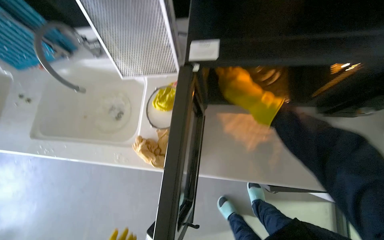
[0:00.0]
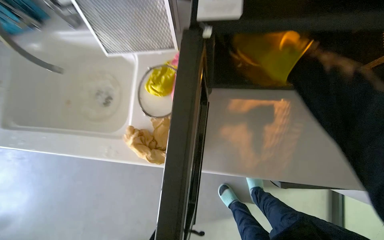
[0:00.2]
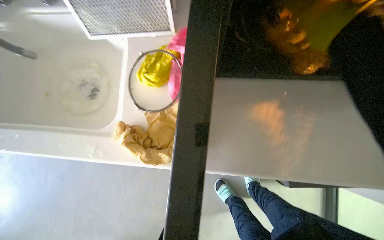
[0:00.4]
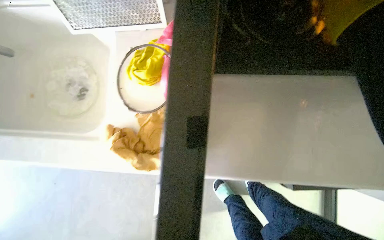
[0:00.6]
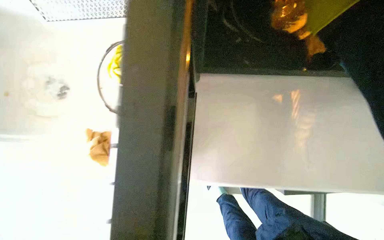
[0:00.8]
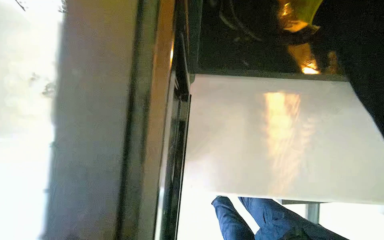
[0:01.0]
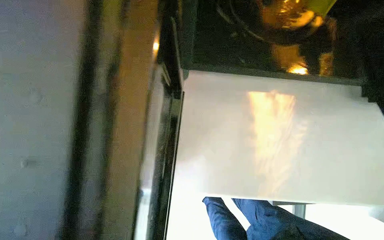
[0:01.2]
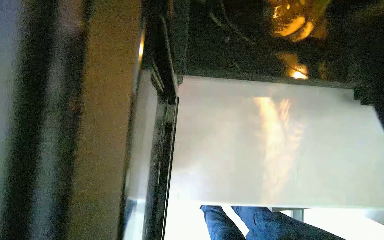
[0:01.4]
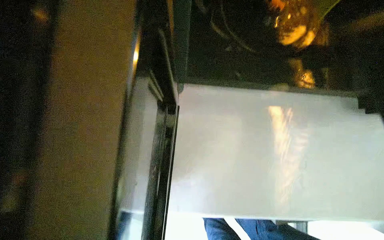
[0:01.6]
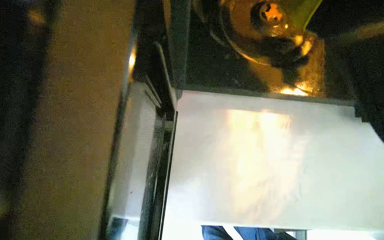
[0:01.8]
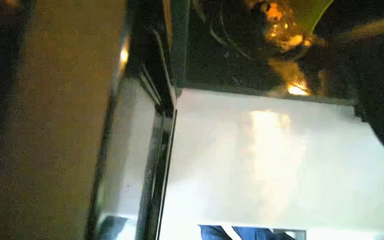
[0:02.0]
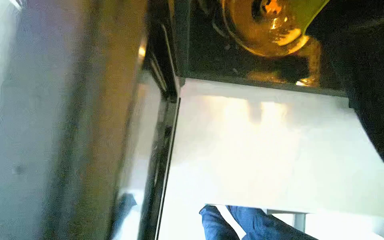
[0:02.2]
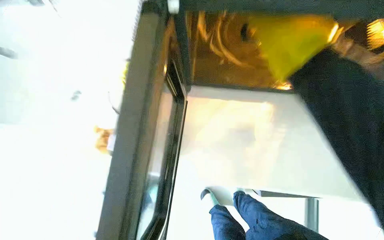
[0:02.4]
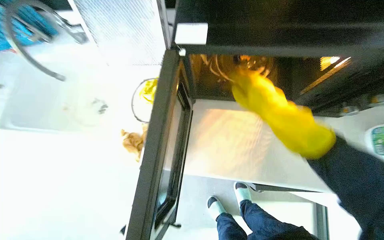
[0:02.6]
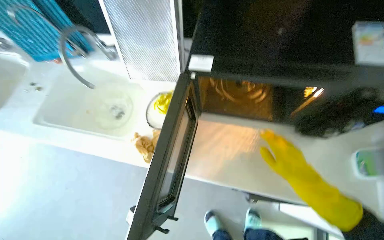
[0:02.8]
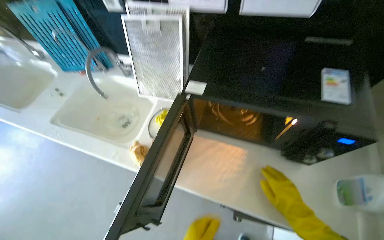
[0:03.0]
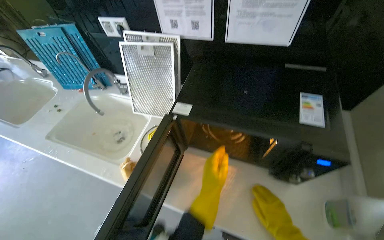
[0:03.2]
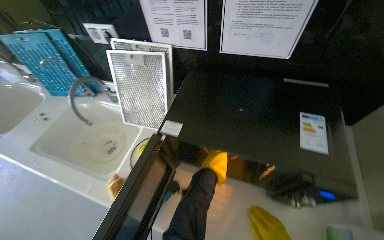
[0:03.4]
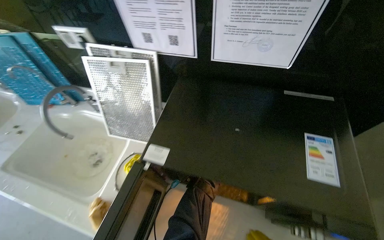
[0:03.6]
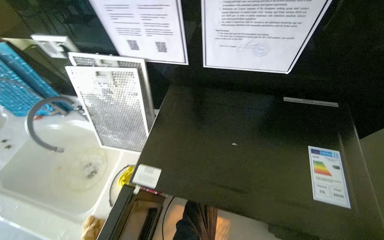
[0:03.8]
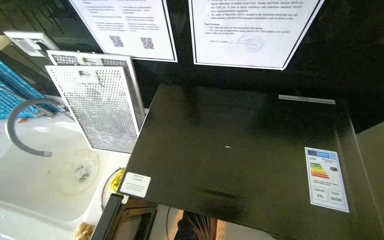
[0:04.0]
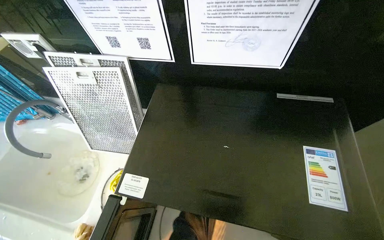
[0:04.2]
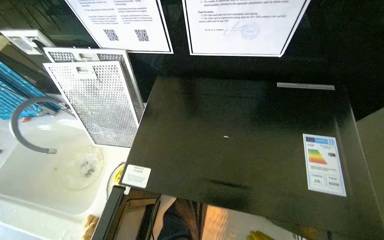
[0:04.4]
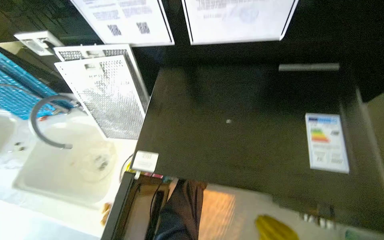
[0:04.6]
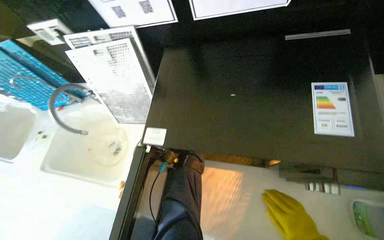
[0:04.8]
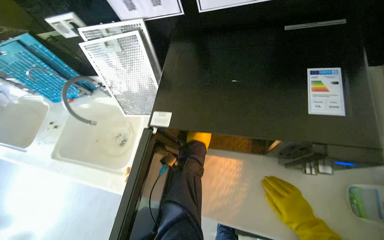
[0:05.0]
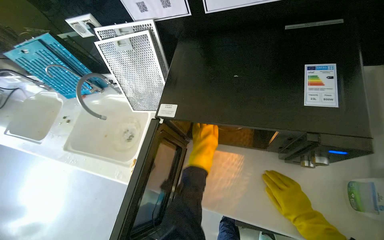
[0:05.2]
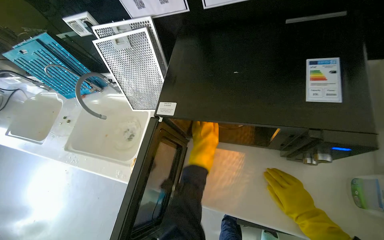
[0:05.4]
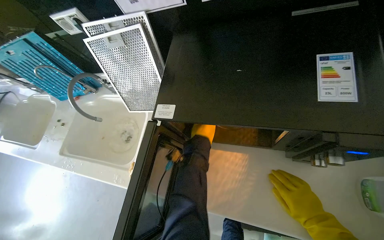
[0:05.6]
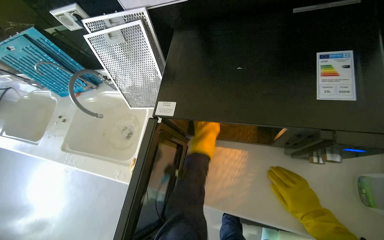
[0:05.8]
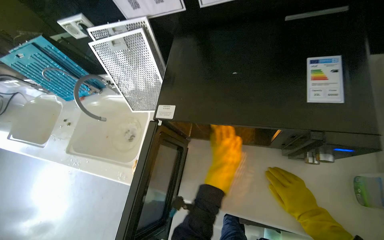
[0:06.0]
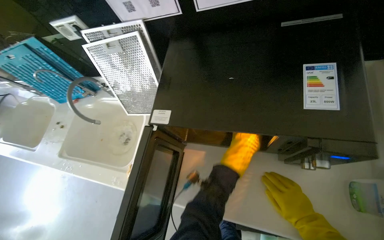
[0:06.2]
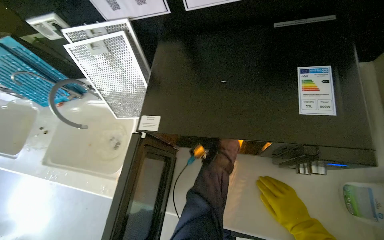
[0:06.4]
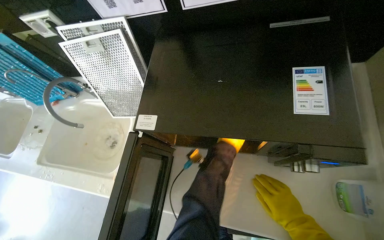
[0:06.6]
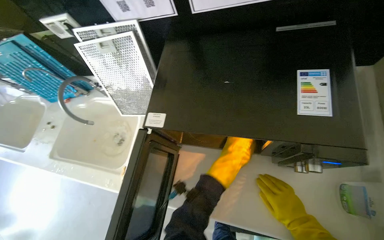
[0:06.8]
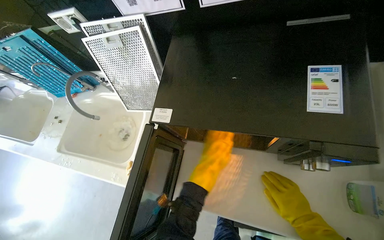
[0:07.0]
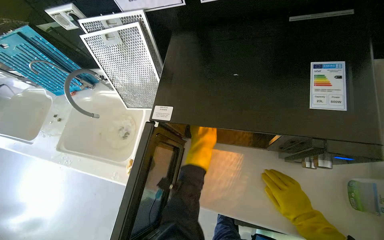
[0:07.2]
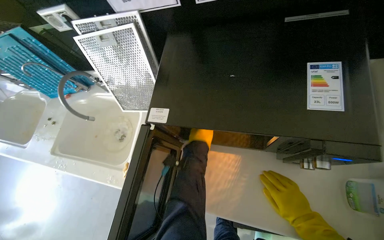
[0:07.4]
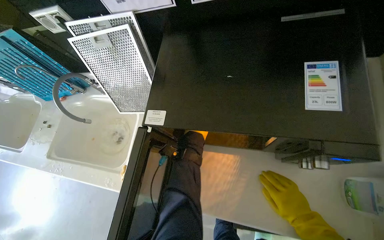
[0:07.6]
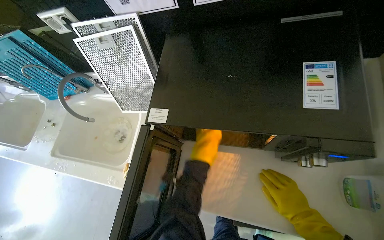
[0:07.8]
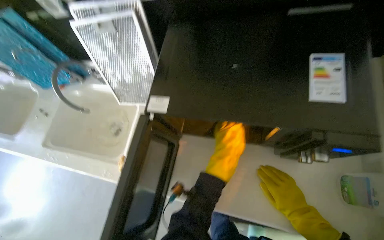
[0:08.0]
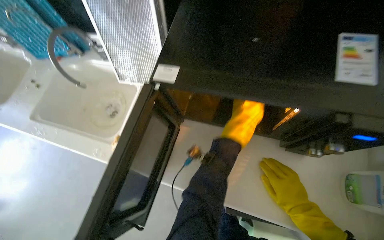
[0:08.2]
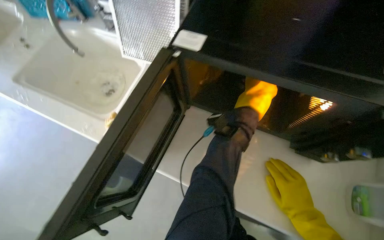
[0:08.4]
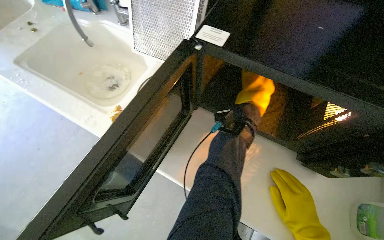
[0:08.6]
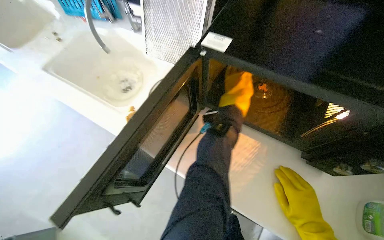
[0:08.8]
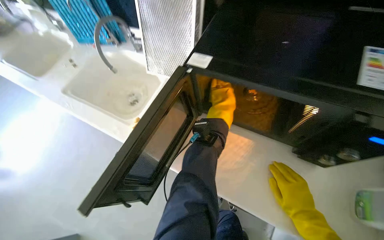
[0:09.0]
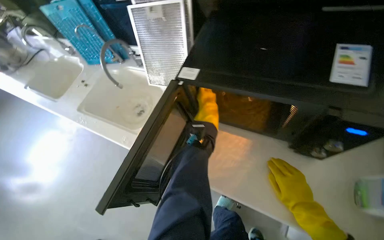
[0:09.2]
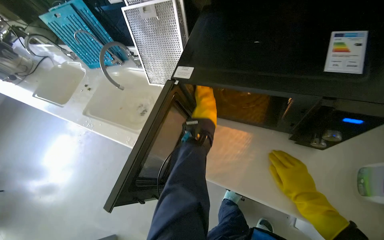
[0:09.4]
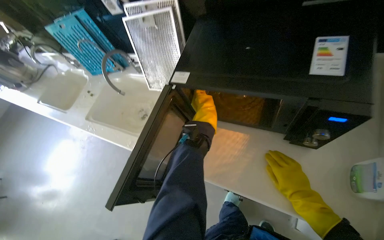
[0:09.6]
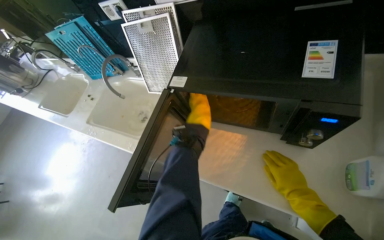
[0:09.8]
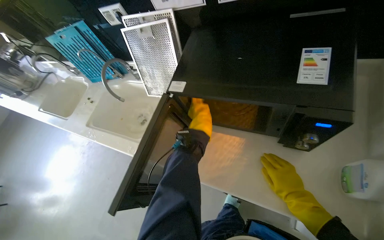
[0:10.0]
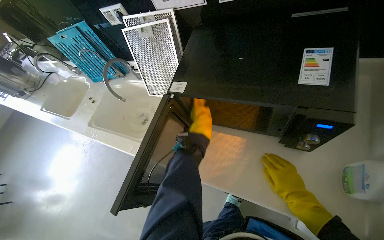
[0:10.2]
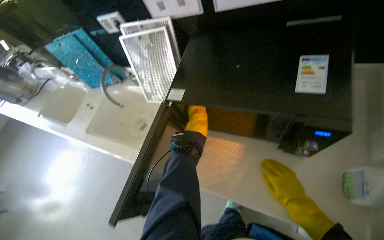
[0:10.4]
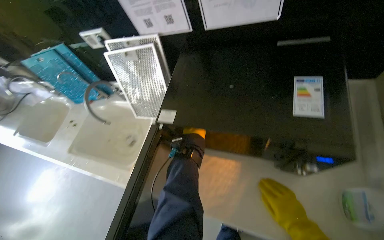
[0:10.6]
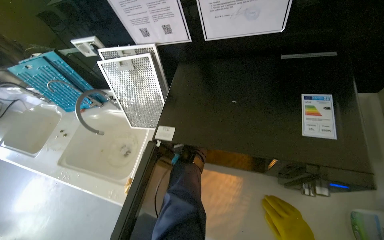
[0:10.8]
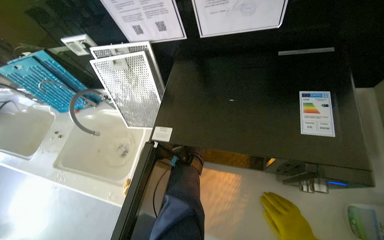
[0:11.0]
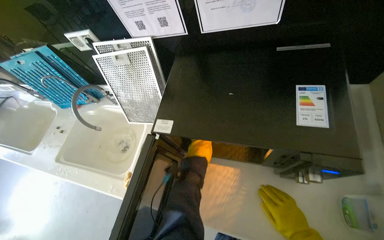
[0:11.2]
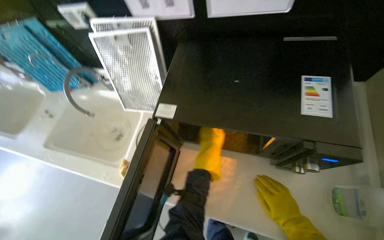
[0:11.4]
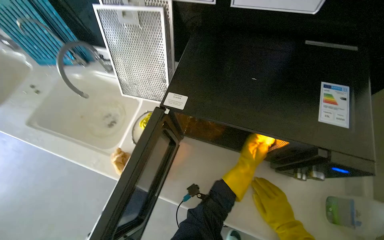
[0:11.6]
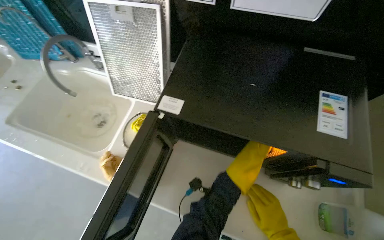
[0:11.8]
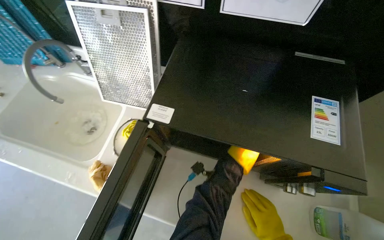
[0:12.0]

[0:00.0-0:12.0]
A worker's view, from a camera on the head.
Job: cleaning kitchen.
The whole recording: Cleaning kitchen sinks and microwave. The worker disassembles microwave parts, sprays the microwave and sinks, and scrubs the sinks.
0:01.6 to 0:03.0: The camera pitches upward, by roughly 20 degrees.
0:06.0 to 0:07.6: The left hand heads farther from the camera, covering approximately 10 cm.
0:10.4 to 0:12.0: The camera is aimed some 20 degrees further to the right.

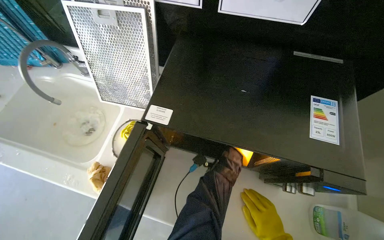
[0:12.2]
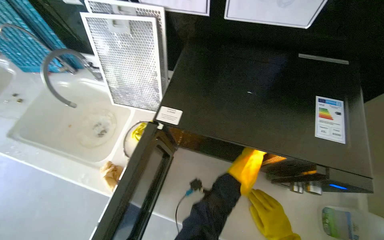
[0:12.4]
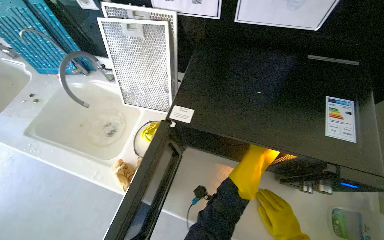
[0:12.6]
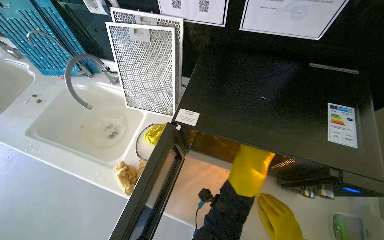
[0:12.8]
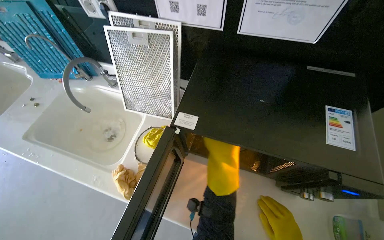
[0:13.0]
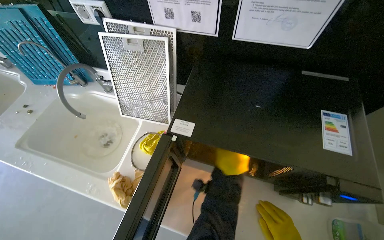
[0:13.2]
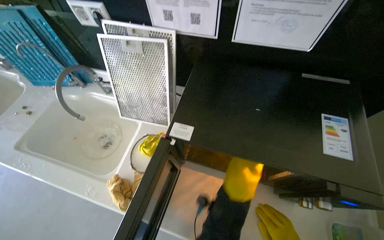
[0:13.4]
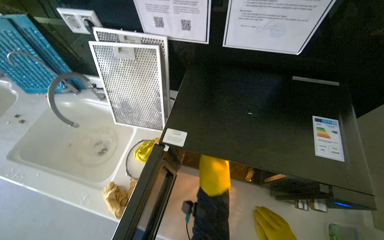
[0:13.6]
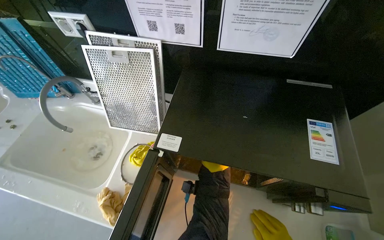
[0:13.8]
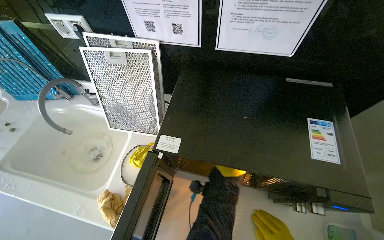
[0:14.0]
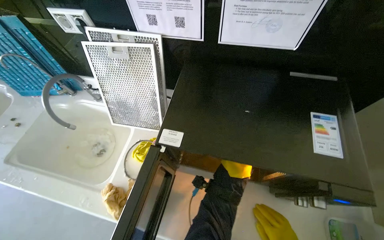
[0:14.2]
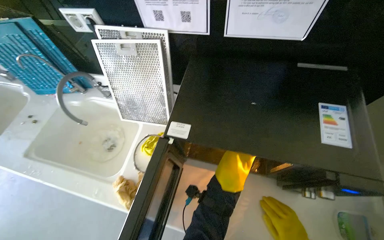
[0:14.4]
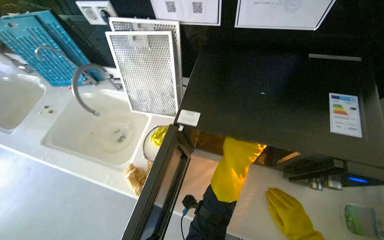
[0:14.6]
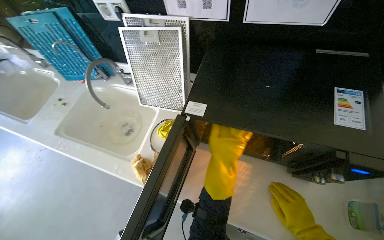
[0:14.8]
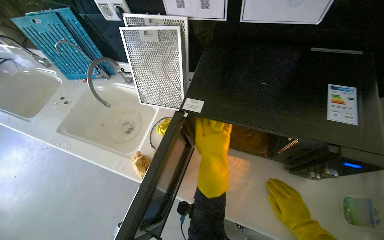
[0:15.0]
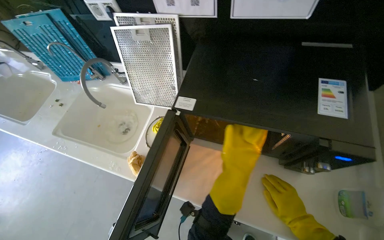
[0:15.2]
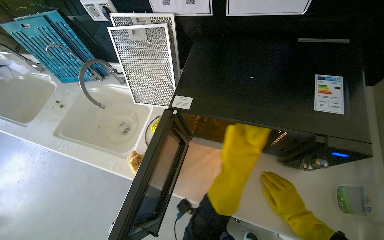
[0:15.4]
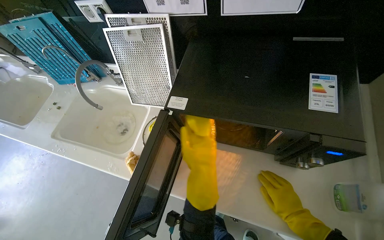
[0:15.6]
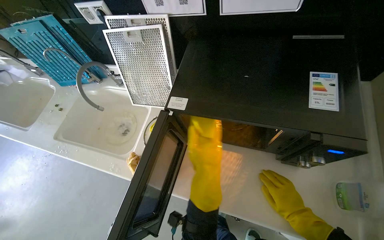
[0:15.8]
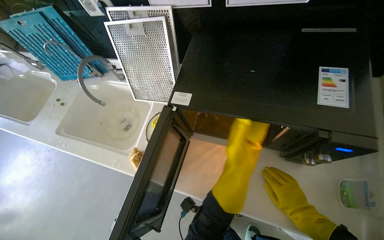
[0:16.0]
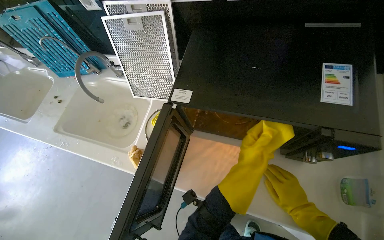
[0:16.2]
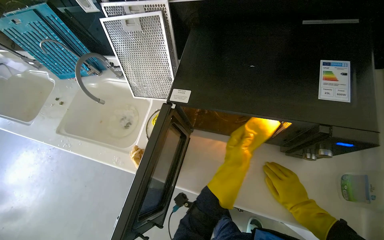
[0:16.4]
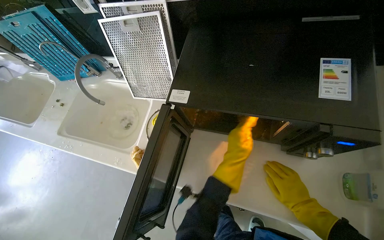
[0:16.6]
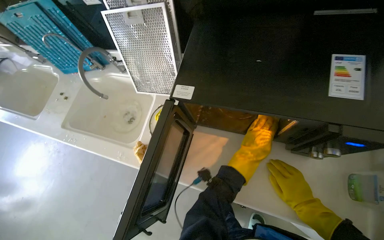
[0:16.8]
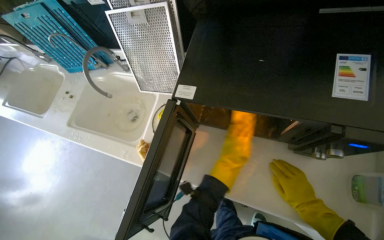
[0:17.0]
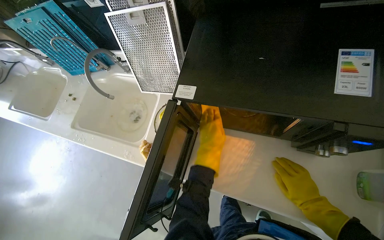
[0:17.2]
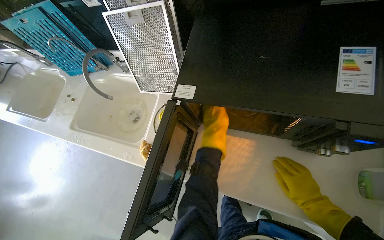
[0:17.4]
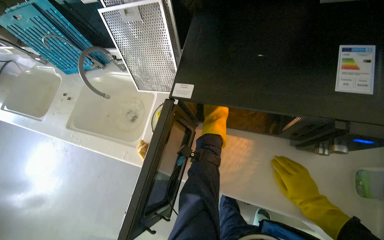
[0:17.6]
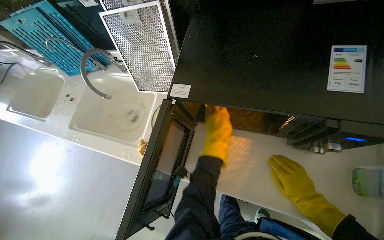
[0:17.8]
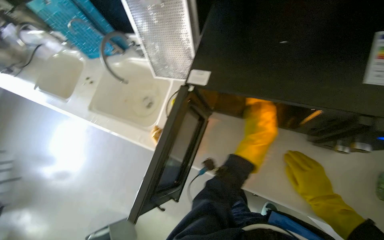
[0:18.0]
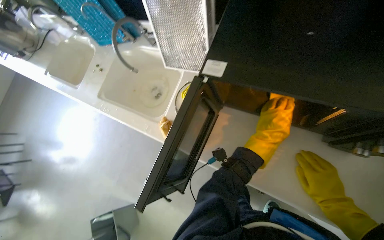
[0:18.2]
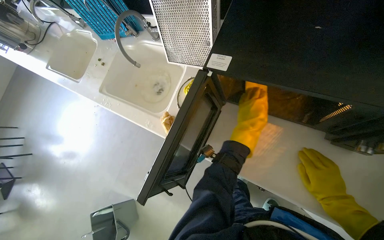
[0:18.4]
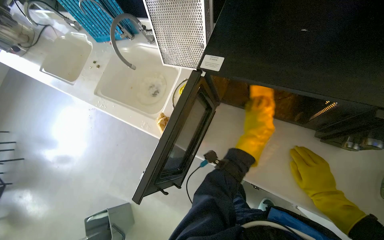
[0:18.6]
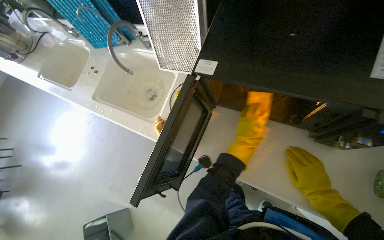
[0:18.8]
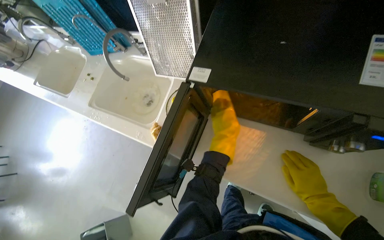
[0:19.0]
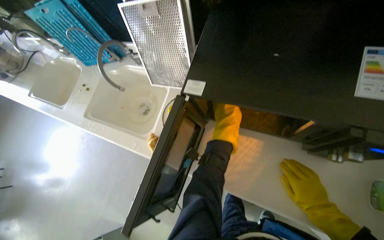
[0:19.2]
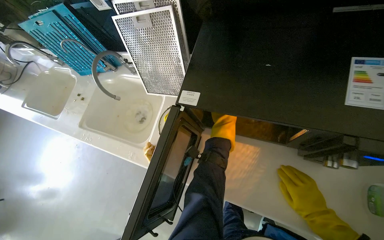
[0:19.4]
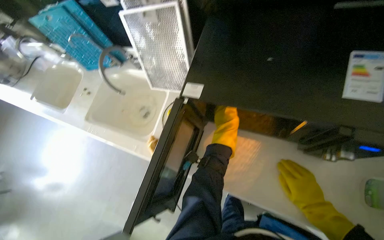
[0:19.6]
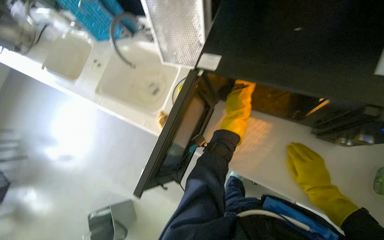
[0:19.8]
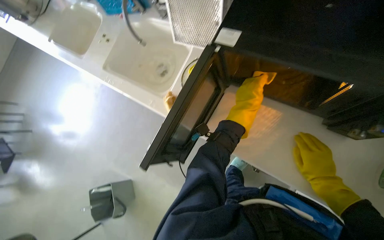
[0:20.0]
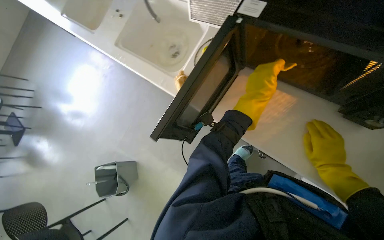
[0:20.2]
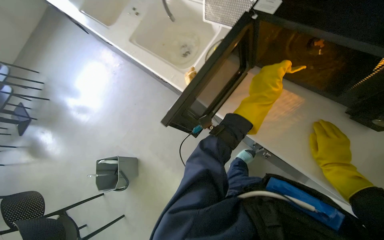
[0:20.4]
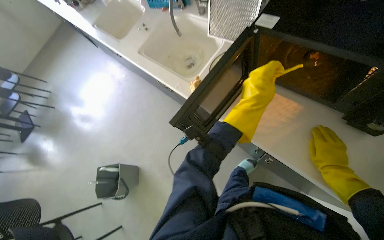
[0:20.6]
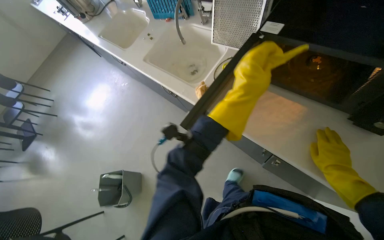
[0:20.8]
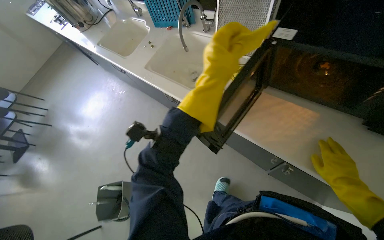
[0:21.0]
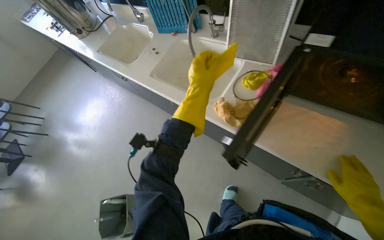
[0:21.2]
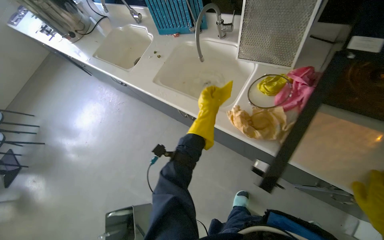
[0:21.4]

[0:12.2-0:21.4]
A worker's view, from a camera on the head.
Job: cleaning kitchen.
The whole recording: Cleaning kitchen sinks and microwave. The worker disassembles microwave parts, sprays the microwave and sinks, and scrubs the sinks.
0:15.2 to 0:16.8: The left hand travels to the left and back again, some 10 cm each way.
0:16.8 to 0:18.4: The left hand moves roughly 15 cm to the left and comes back.
0:18.4 to 0:19.8: The hands stay close to where they were, moving slightly.
0:19.8 to 0:21.4: The left hand swings nearer and farther, about 20 cm each way, with 2 reversals.
